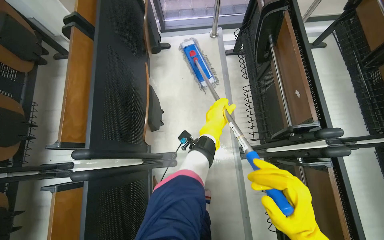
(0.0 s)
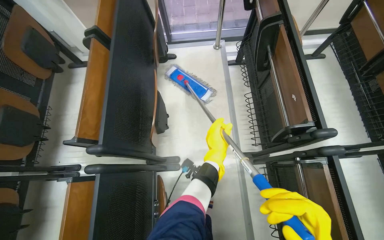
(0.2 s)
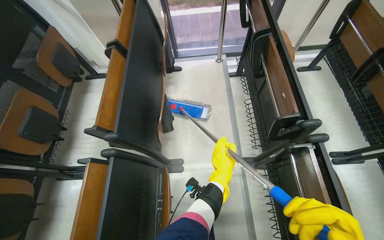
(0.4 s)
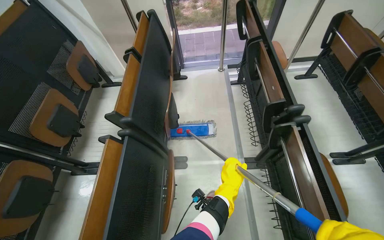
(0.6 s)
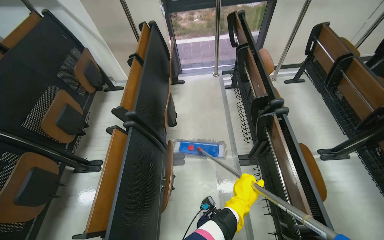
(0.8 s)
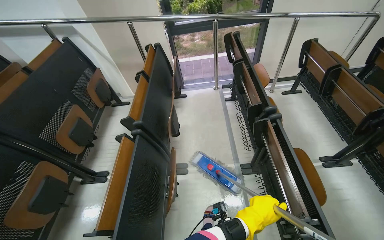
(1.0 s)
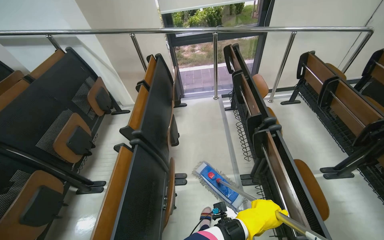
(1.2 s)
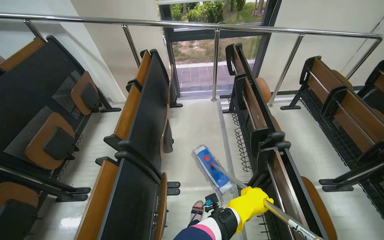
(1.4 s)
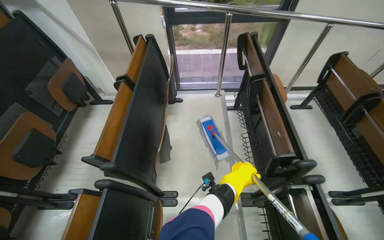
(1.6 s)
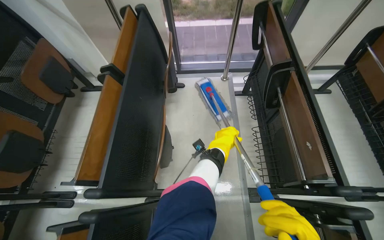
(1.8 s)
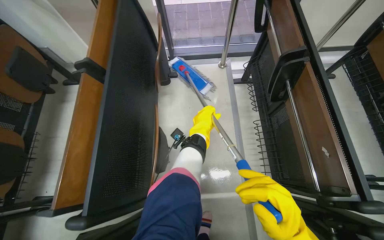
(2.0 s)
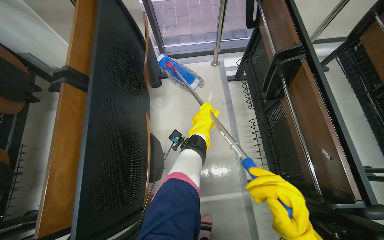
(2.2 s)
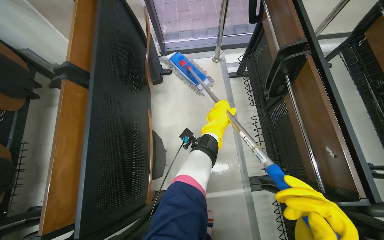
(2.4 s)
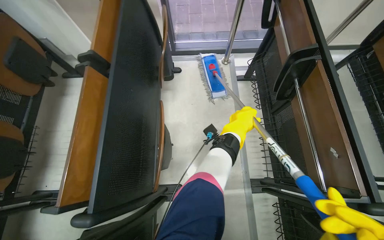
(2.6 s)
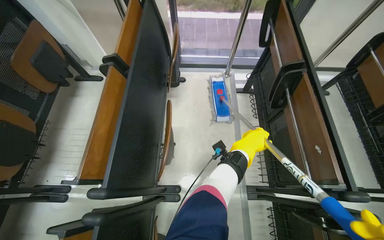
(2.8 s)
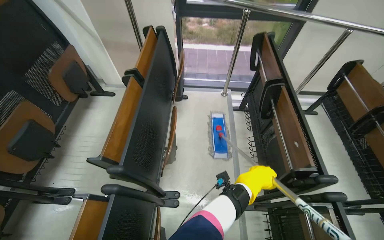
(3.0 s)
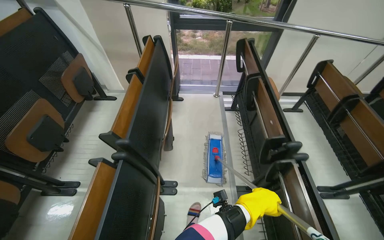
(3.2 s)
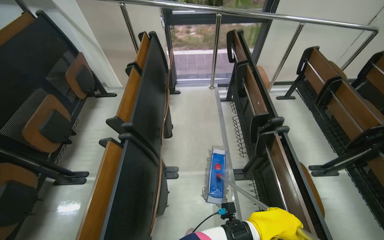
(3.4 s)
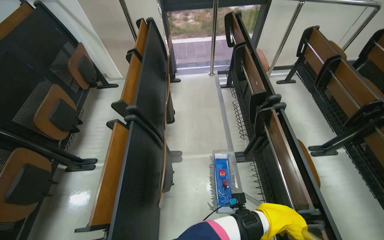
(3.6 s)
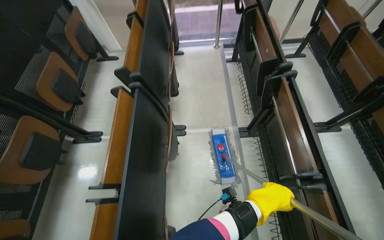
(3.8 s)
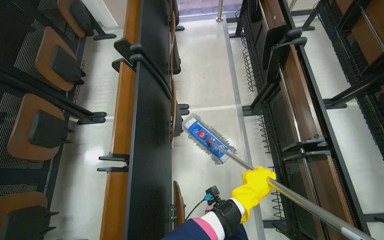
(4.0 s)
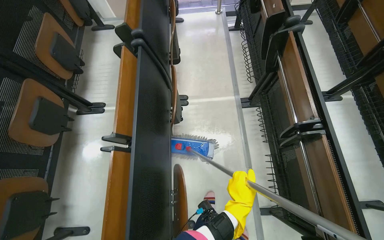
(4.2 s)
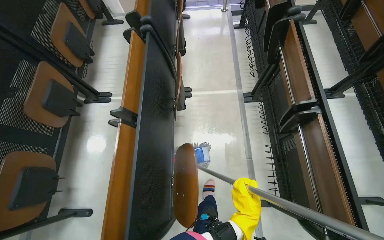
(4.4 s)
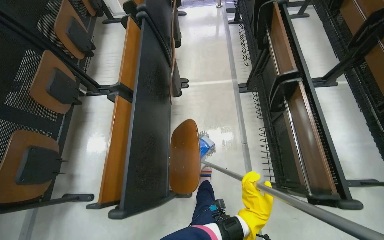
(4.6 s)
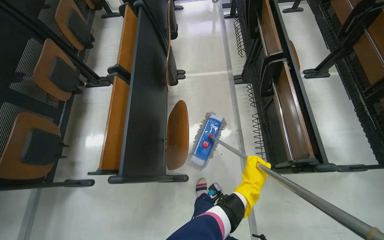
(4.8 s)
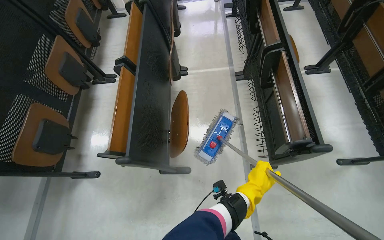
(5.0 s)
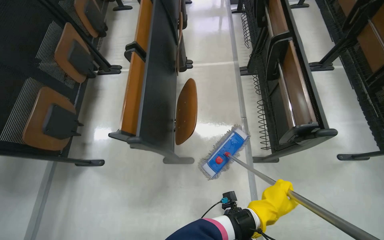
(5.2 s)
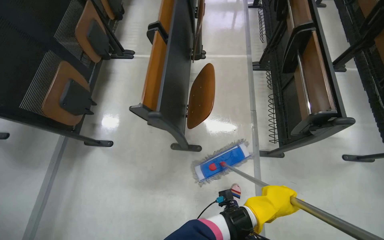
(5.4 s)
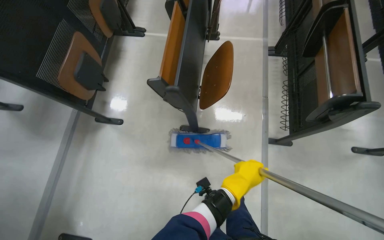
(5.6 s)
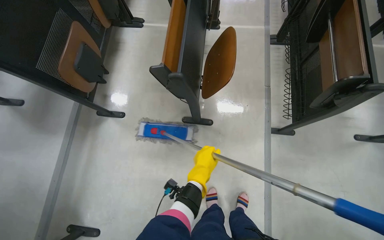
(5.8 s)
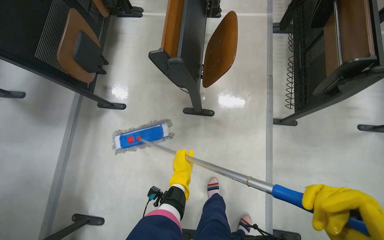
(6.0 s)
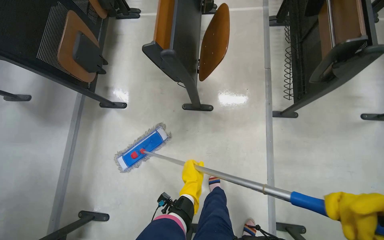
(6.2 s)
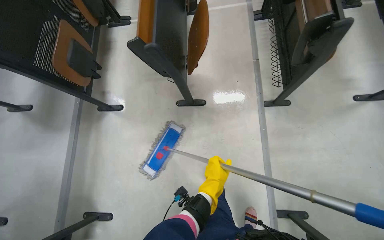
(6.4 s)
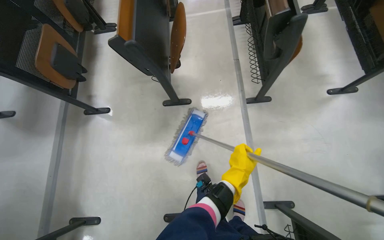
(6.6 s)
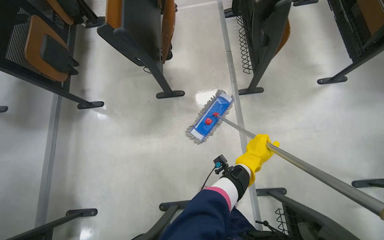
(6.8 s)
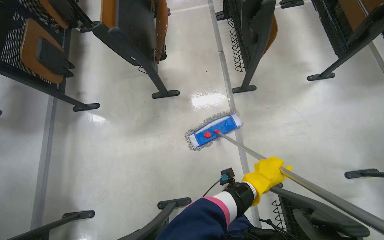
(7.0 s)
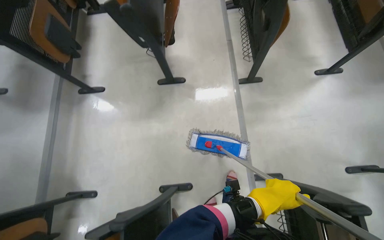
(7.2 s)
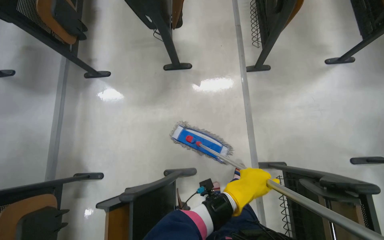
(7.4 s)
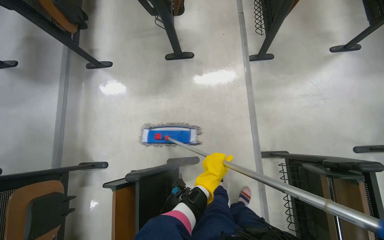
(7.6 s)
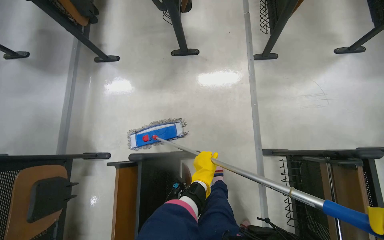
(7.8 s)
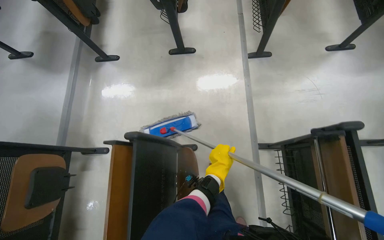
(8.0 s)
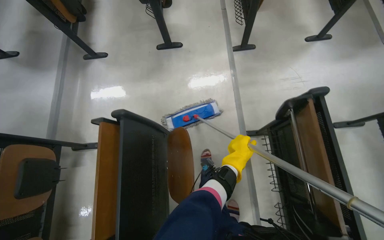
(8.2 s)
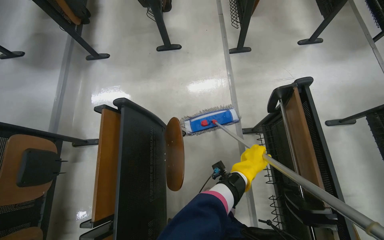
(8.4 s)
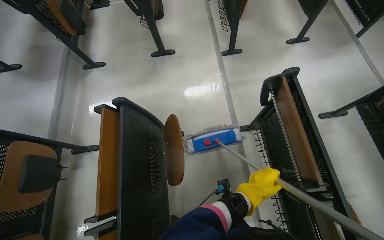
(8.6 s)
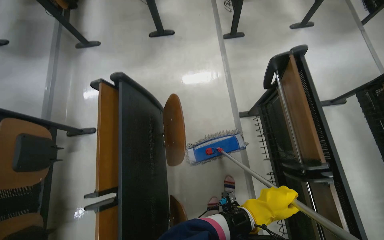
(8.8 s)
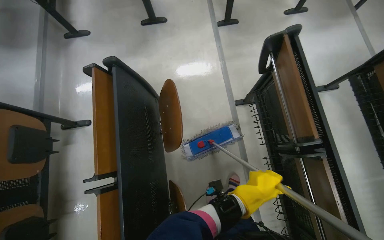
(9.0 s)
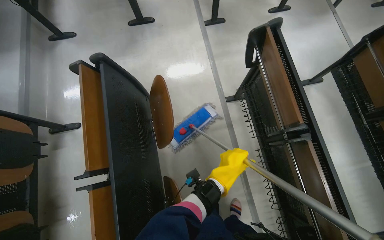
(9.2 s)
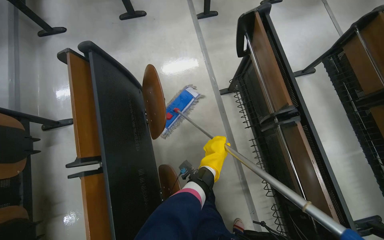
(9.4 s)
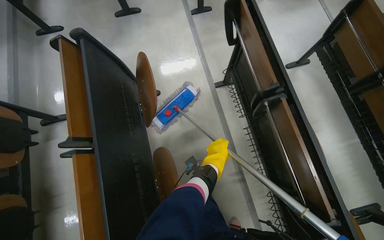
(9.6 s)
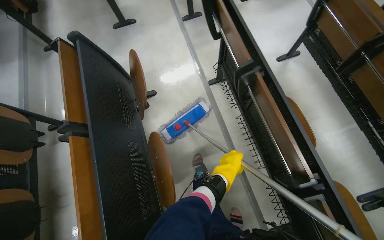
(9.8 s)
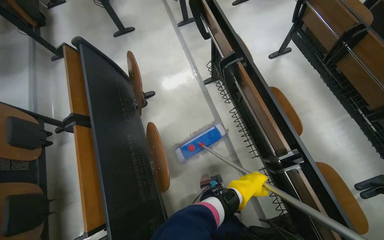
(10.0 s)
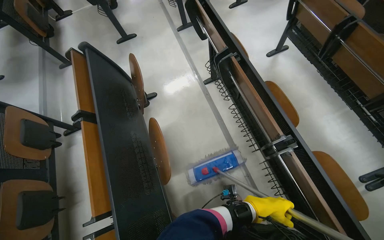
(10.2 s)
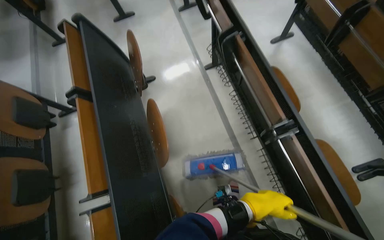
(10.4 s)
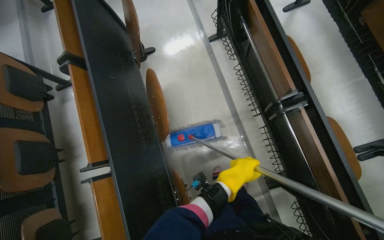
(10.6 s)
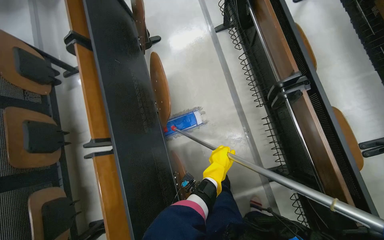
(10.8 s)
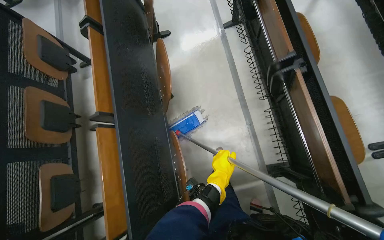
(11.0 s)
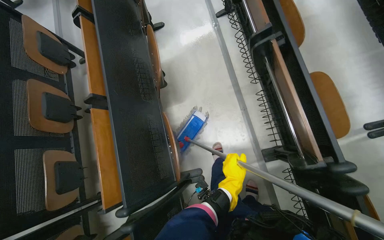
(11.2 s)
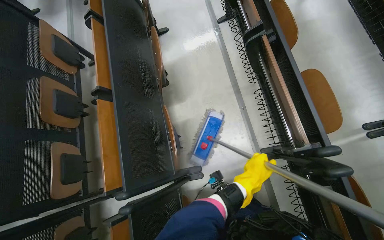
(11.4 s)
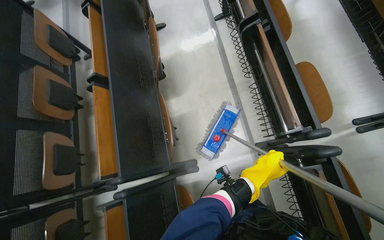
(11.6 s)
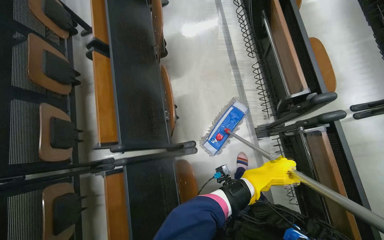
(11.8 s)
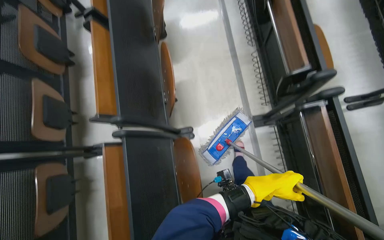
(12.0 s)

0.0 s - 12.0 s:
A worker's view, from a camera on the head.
Job: mopping floor.
The whole recording: Mopping lecture hall floor. The worker mops the floor of the lecture hall, moving between rows of seats.
0.0 s - 1.6 s: The view tilts some 20 degrees upward.
1.6 s - 3.0 s: The left hand moves roughly 35 cm up the picture and comes back.
3.0 s - 4.4 s: The camera is carried about 80 cm. The view tips downward by some 10 degrees.
4.4 s - 6.0 s: The wearer moves roughly 70 cm.
6.0 s - 7.6 s: The camera travels about 60 cm.
7.6 s - 9.0 s: The camera is carried about 60 cm.
9.0 s - 10.4 s: The camera travels roughly 60 cm.
10.4 s - 12.0 s: The head travels roughly 70 cm.

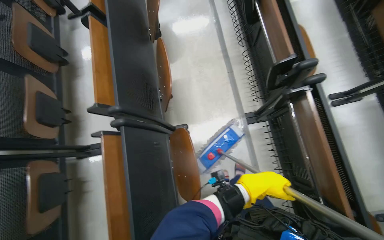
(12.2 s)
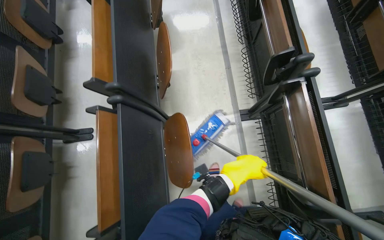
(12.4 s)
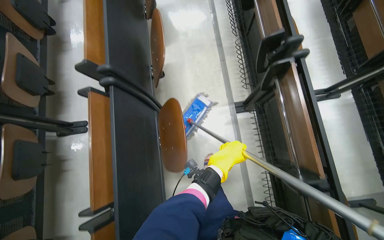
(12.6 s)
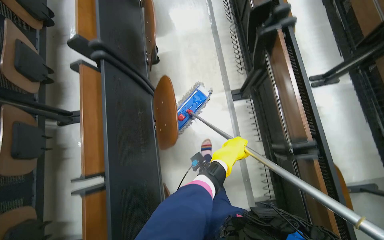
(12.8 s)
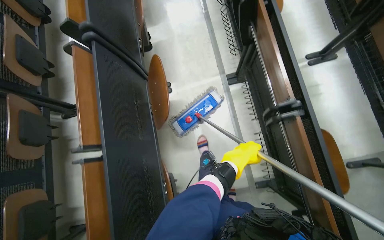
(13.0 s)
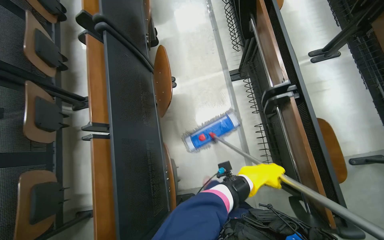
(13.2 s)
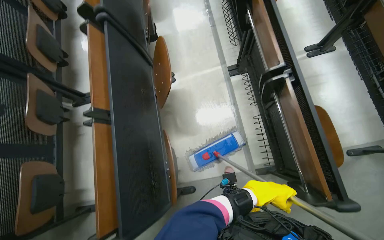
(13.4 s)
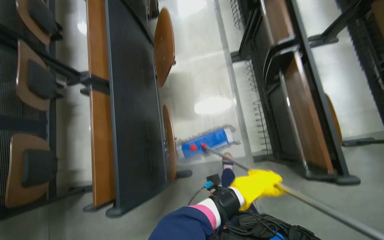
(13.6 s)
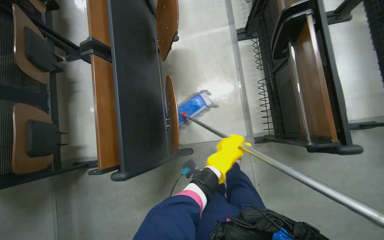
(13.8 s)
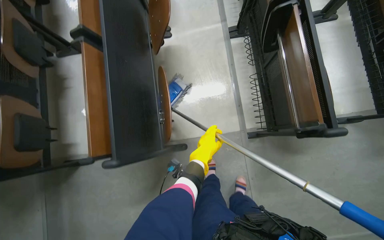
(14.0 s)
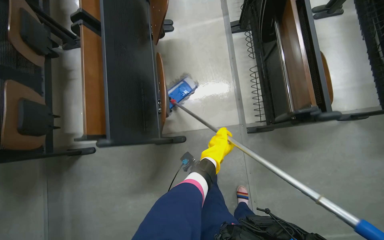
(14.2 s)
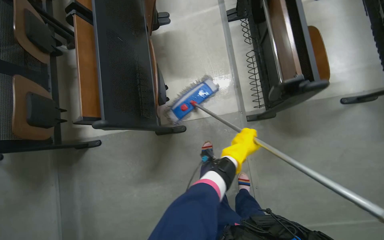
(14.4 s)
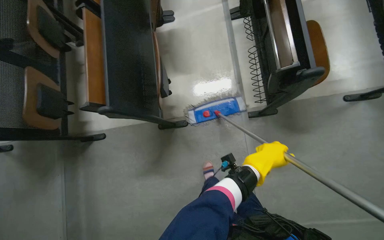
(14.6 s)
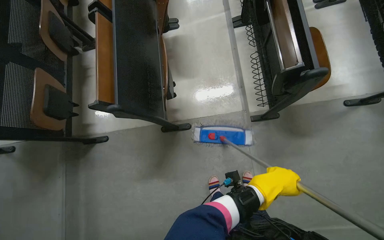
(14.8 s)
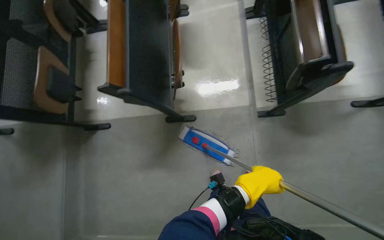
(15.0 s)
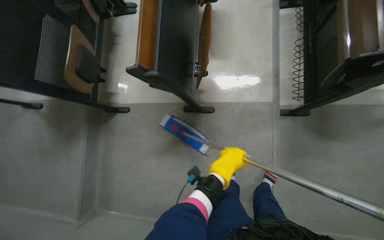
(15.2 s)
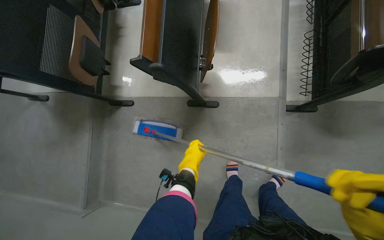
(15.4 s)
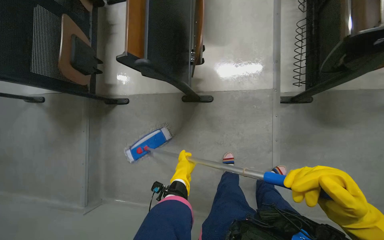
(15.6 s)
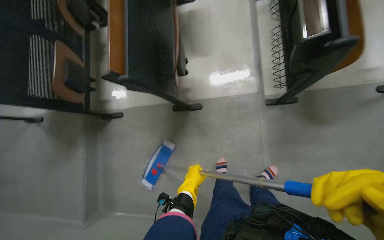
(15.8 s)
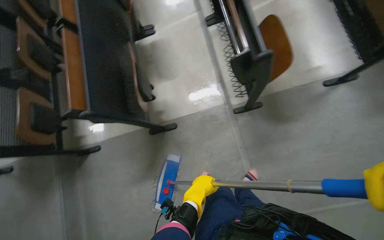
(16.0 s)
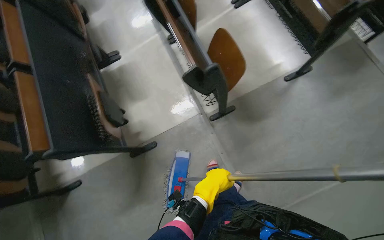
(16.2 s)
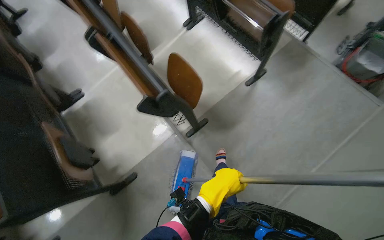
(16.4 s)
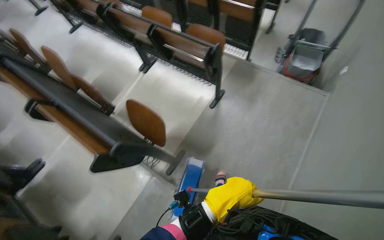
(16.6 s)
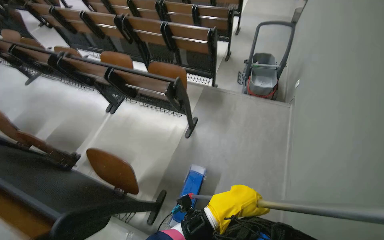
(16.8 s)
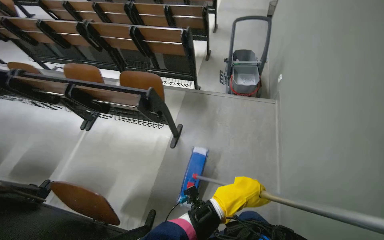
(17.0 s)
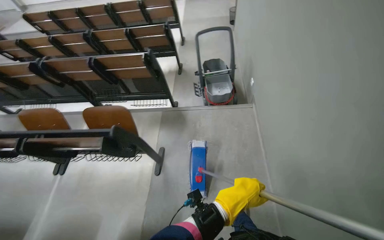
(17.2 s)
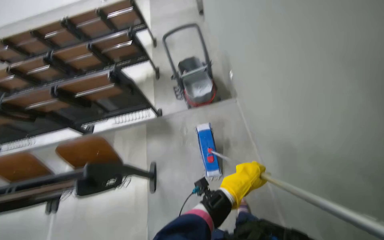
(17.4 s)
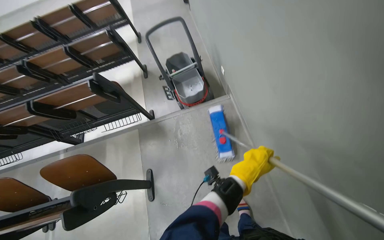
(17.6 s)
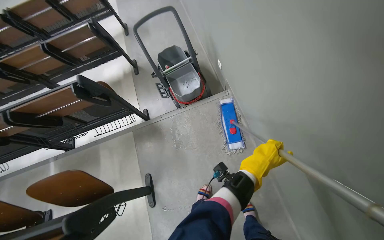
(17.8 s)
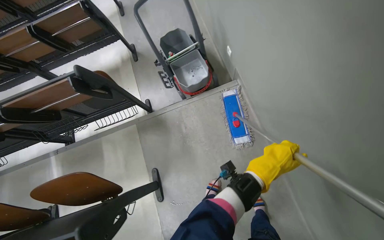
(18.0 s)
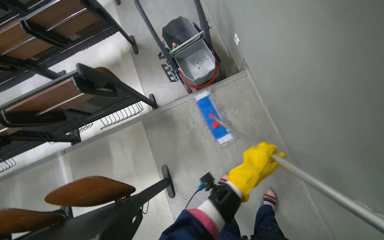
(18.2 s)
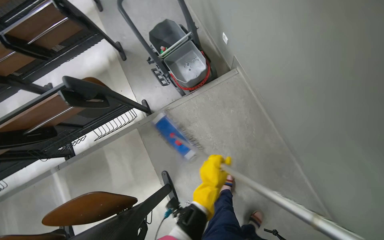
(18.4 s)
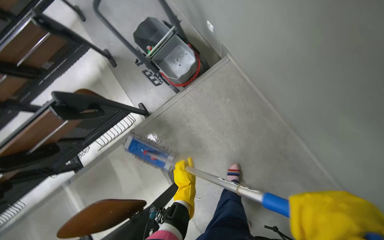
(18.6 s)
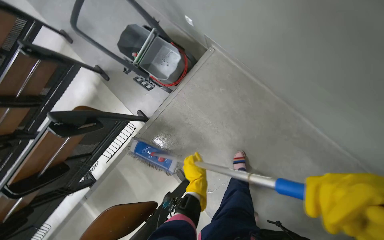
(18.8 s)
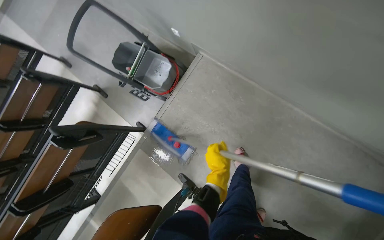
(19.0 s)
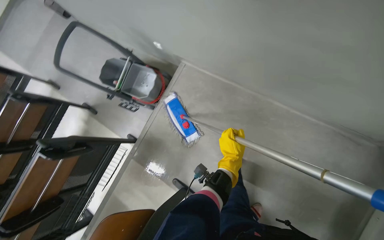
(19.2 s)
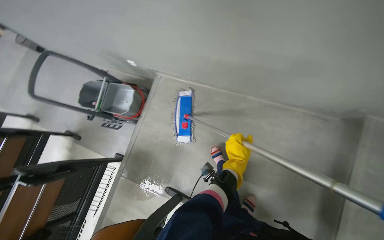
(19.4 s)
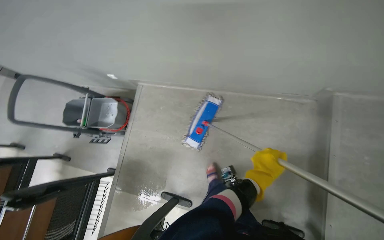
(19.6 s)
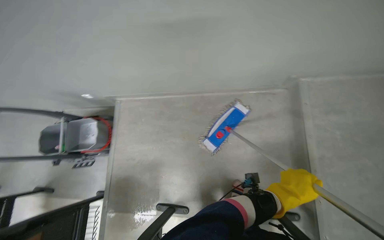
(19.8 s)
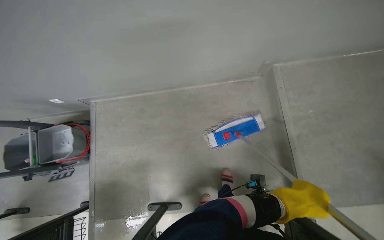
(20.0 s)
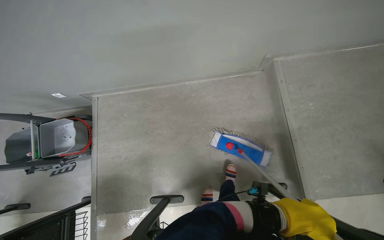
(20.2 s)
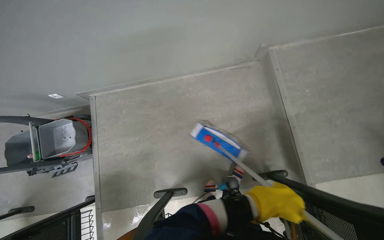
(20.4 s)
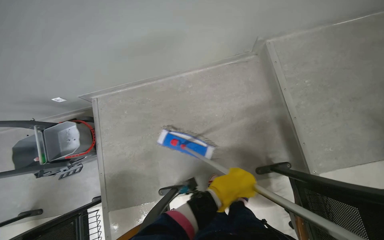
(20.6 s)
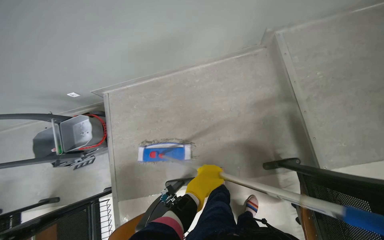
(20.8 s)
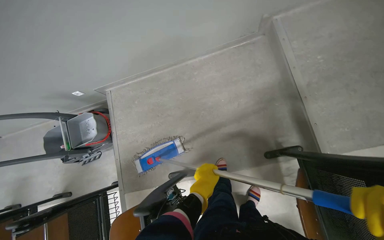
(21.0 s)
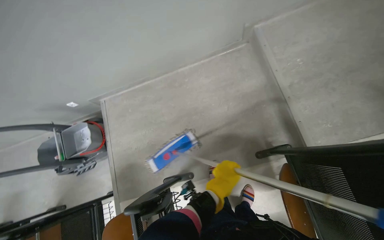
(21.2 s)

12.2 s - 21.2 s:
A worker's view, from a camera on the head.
Job: mopping floor.
The whole recording: Mopping lecture hall floor. The worker mops the floor of the lecture hall, moving between rows of seats.
12.2 s - 13.8 s: The camera travels about 70 cm.
13.8 s - 15.2 s: The camera travels approximately 40 cm.
15.2 s - 16.6 s: The camera is carried roughly 50 cm. The wearer looks roughly 60 degrees further to the right. The view tilts about 25 degrees upward.
16.6 s - 18.2 s: The head travels roughly 80 cm. The head turns to the right by roughly 55 degrees.
18.2 s - 19.8 s: The head travels approximately 60 cm. The camera pitches upward, by roughly 20 degrees. The scene turns some 65 degrees counterclockwise in the picture.
